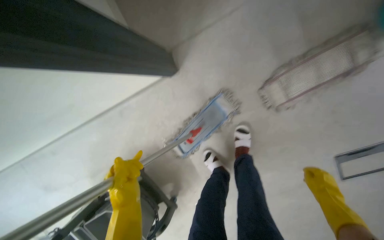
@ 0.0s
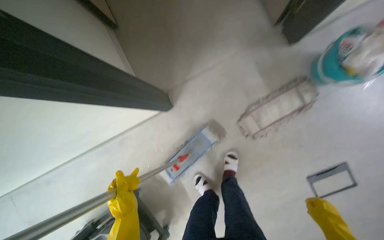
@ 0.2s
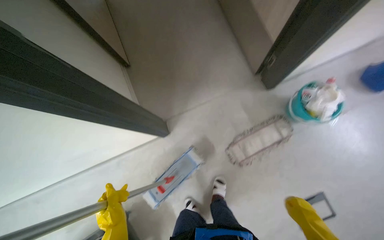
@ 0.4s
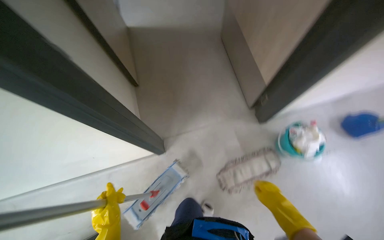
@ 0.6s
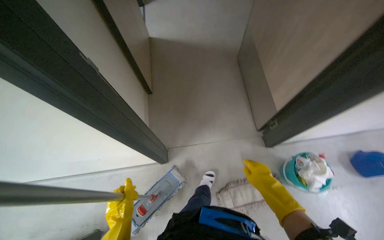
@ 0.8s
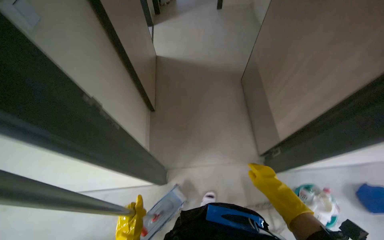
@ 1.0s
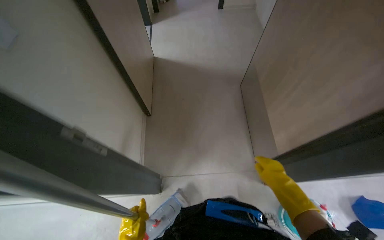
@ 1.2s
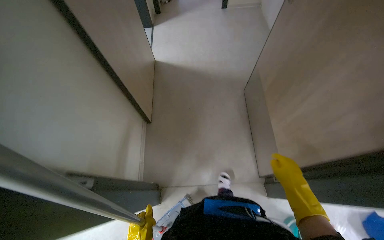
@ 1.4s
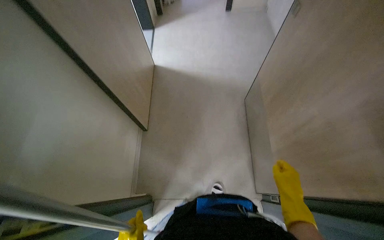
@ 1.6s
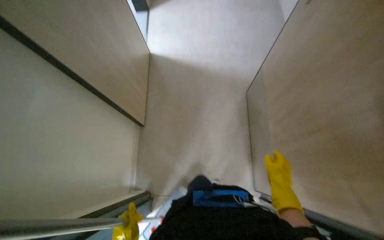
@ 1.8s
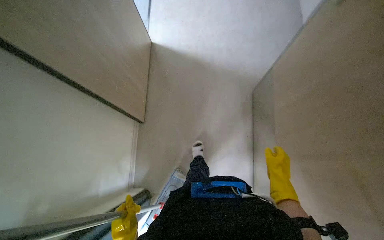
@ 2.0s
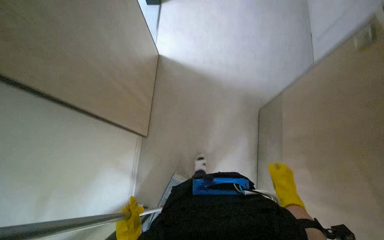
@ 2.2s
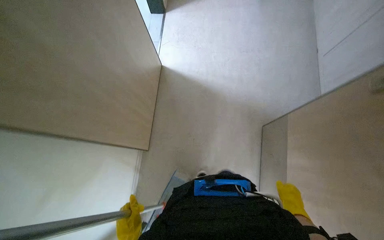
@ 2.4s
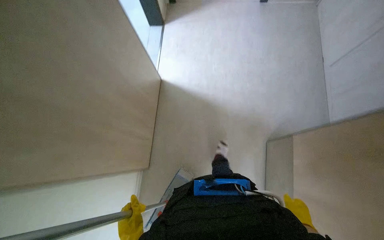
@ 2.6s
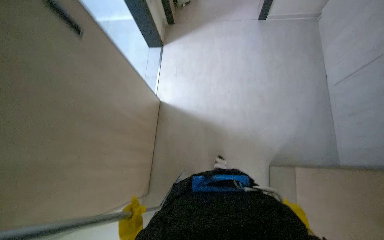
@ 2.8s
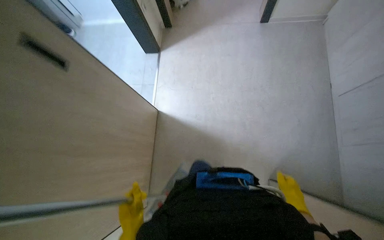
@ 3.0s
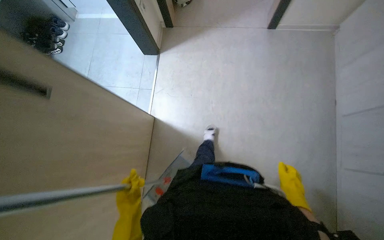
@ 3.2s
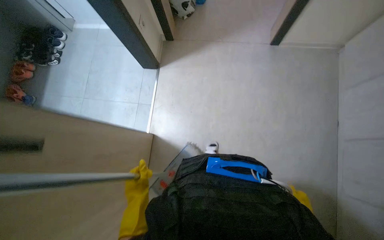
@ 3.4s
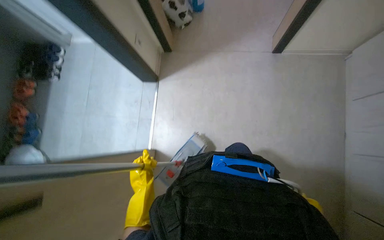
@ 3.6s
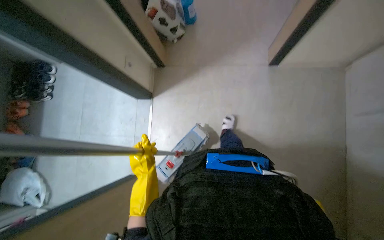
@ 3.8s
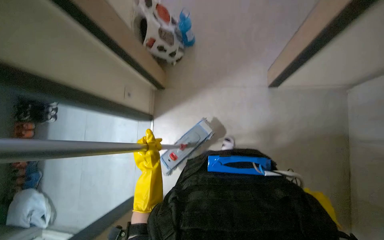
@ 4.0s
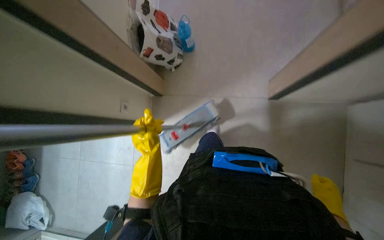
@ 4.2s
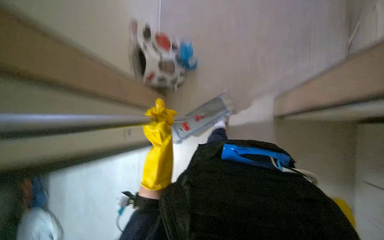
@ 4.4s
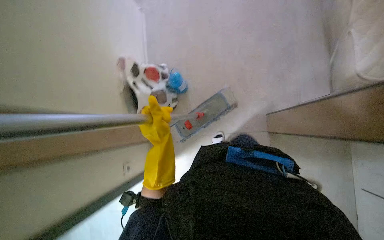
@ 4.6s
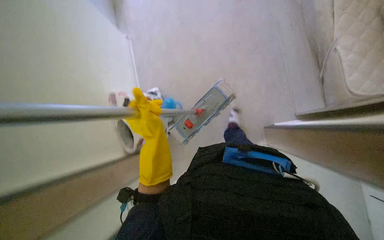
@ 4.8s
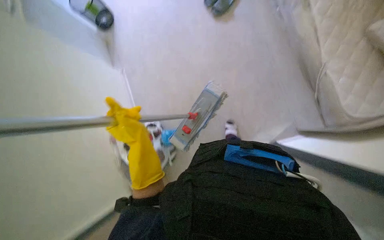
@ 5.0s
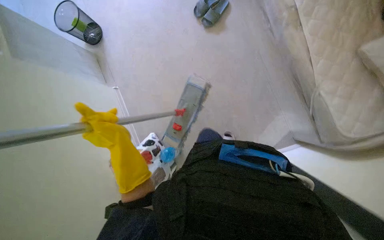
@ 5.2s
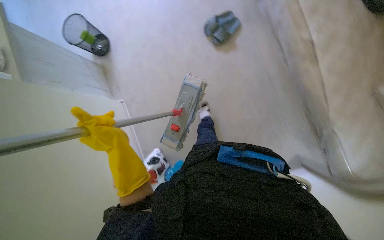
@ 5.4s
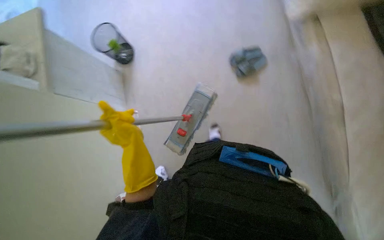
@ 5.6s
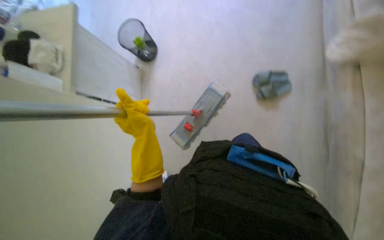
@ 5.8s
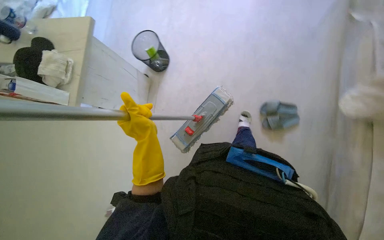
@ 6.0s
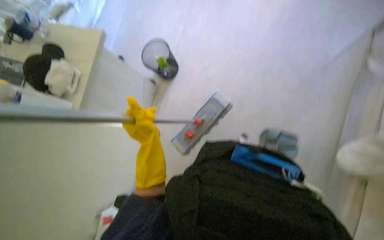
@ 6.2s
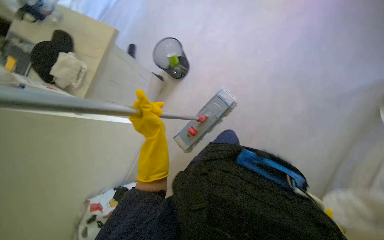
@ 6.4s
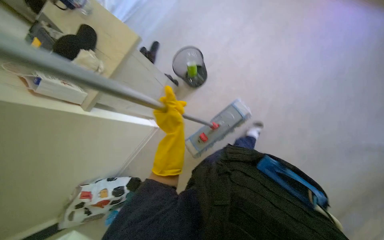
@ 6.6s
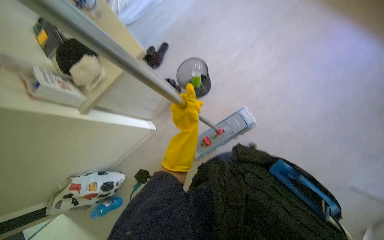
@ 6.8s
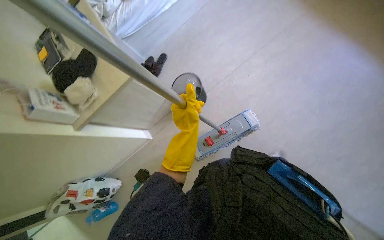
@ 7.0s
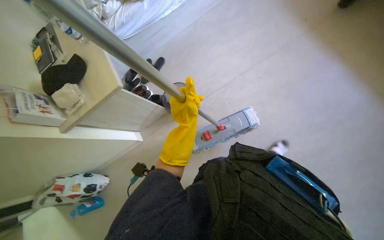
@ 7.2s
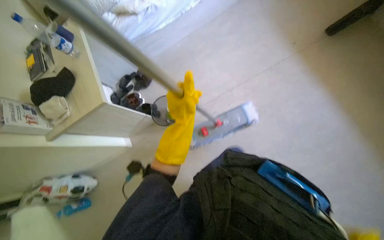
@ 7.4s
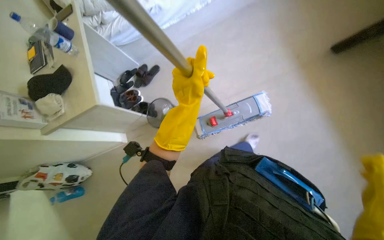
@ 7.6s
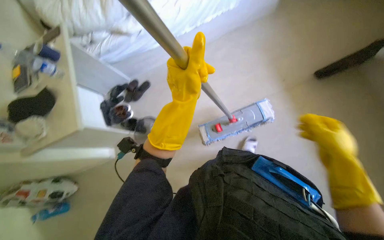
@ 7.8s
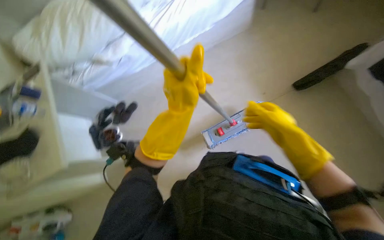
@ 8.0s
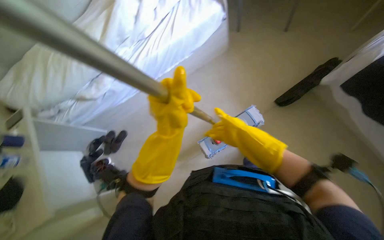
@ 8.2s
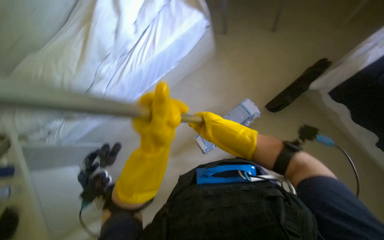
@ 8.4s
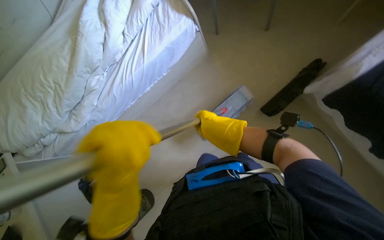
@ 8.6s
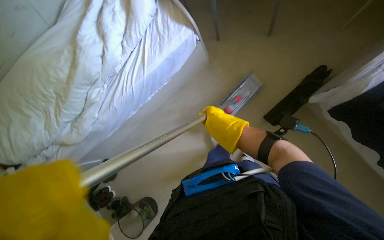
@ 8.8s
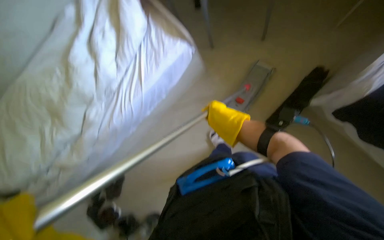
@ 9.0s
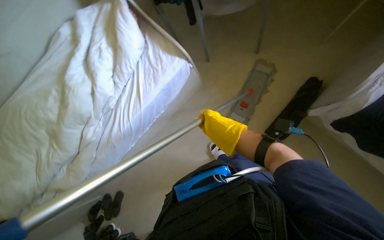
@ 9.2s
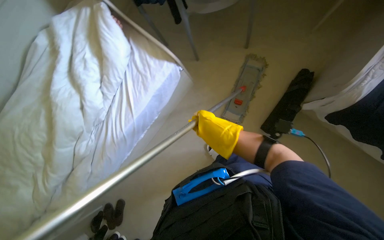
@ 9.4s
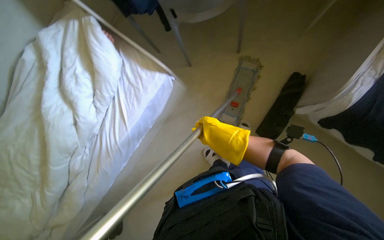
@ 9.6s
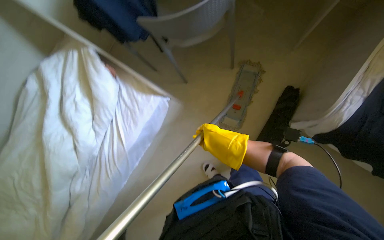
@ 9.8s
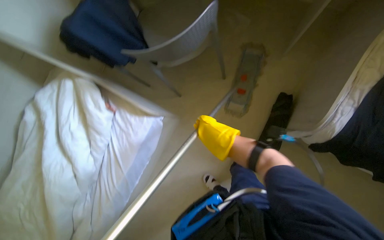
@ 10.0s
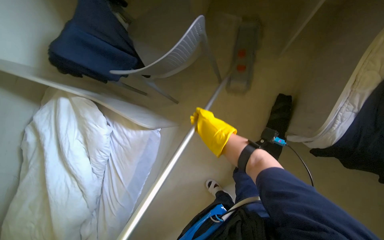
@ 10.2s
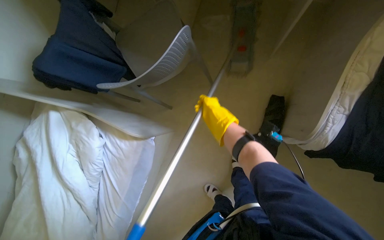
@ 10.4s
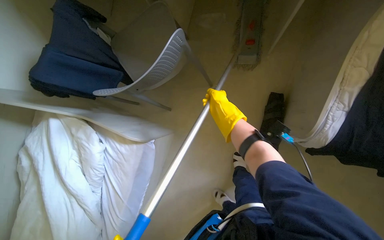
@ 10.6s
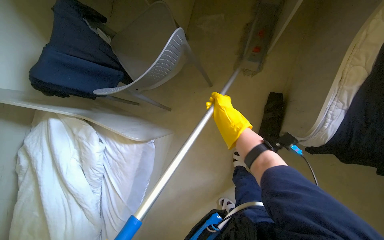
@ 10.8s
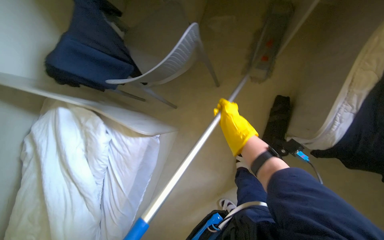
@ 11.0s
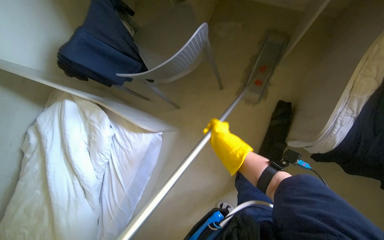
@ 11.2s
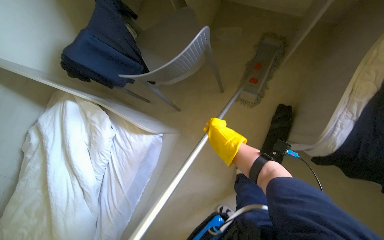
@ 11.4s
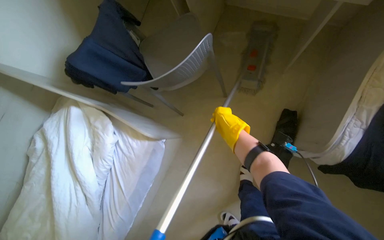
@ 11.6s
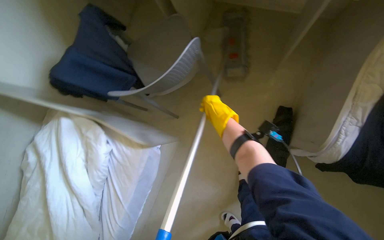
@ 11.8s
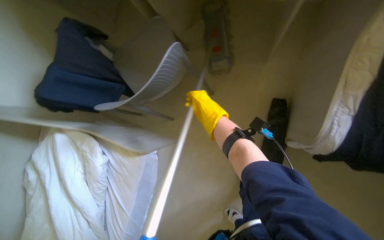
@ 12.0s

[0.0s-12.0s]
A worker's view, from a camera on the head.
Job: mopping floor.
The whole recording: Mopping apartment floor. The worker mops the apartment floor with a flat mop, changing the mop head as needed.
0.0s to 1.6s: The wearer moves about 50 cm. The wearer looks some 45 degrees further upward. The scene turns some 25 degrees clockwise in the picture.
1.6s to 3.0s: The camera is carried some 40 cm.
3.0s to 4.4s: The wearer moves approximately 1 m.
4.4s to 6.0s: The view tips upward by roughly 15 degrees.
6.0s to 7.6s: The view tips upward by about 15 degrees. The left hand is displaced up the picture and to the right by roughly 30 cm.
9.0s to 10.4s: The head travels some 50 cm. The scene rotates counterclockwise by approximately 25 degrees.

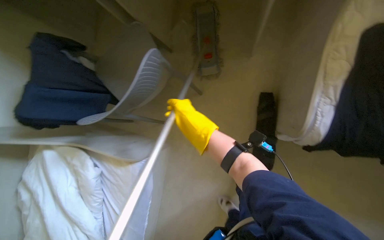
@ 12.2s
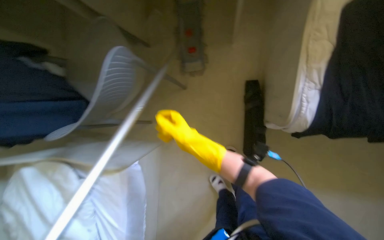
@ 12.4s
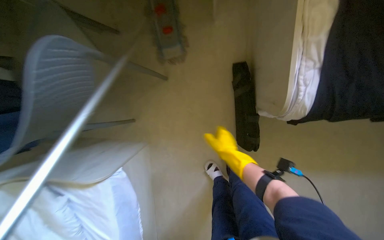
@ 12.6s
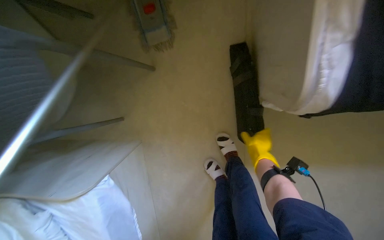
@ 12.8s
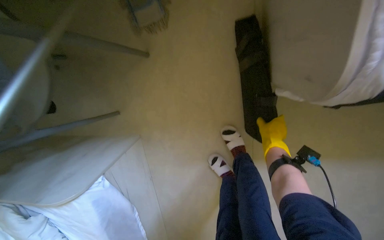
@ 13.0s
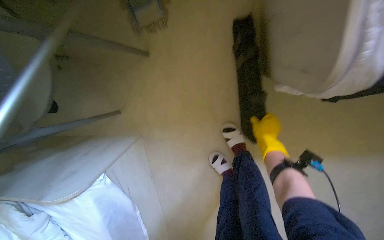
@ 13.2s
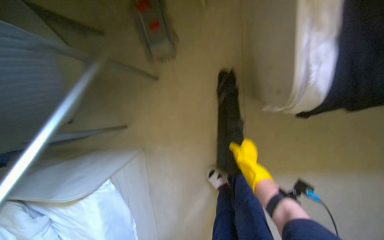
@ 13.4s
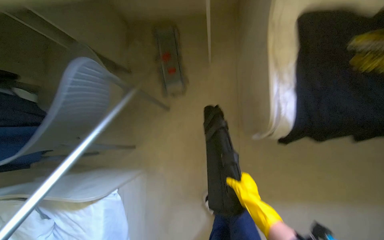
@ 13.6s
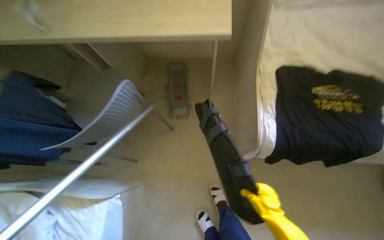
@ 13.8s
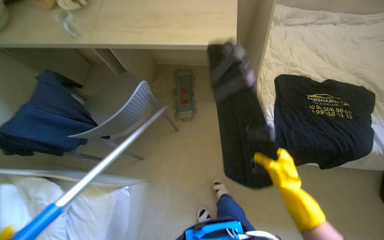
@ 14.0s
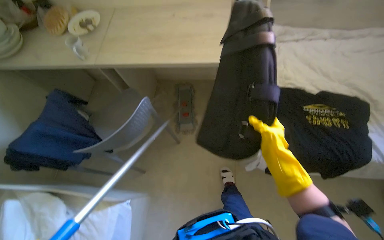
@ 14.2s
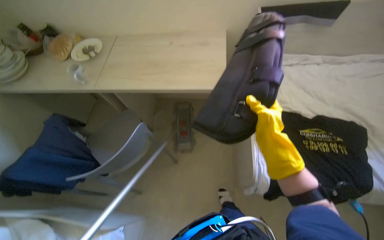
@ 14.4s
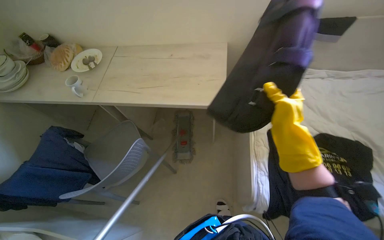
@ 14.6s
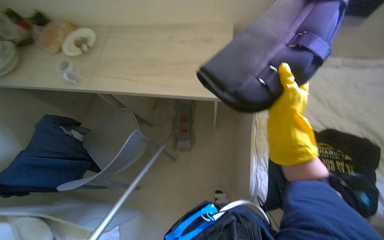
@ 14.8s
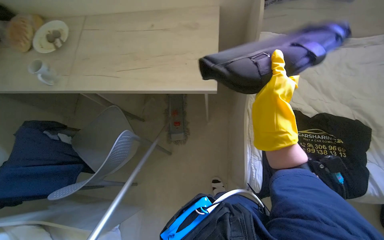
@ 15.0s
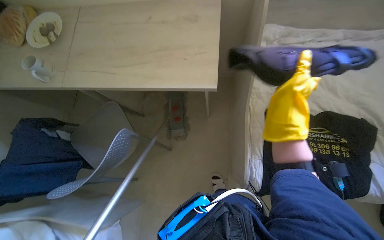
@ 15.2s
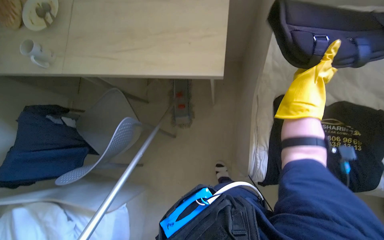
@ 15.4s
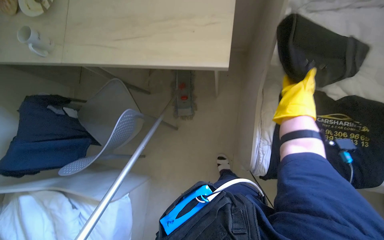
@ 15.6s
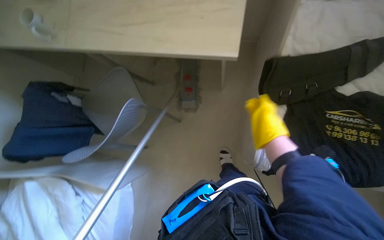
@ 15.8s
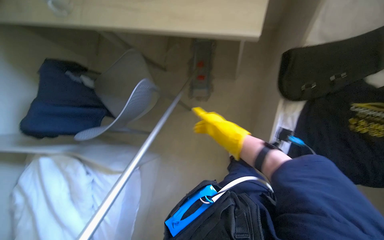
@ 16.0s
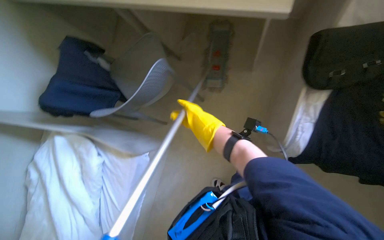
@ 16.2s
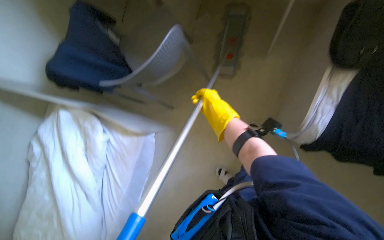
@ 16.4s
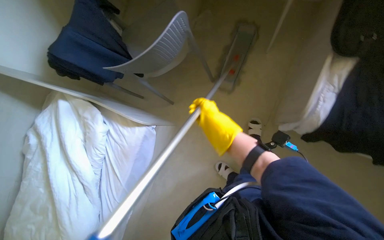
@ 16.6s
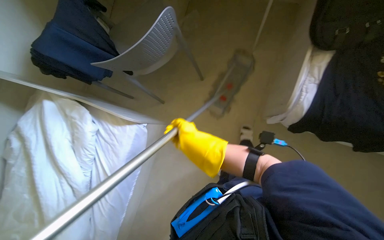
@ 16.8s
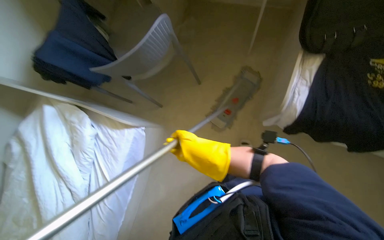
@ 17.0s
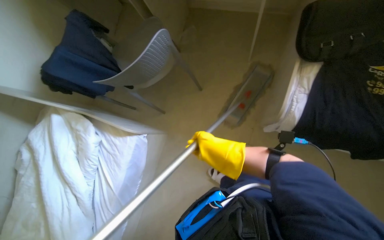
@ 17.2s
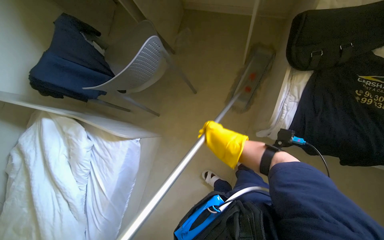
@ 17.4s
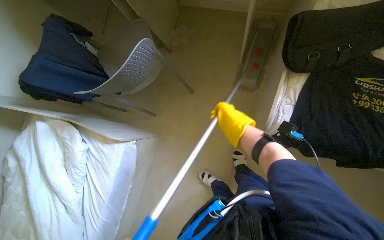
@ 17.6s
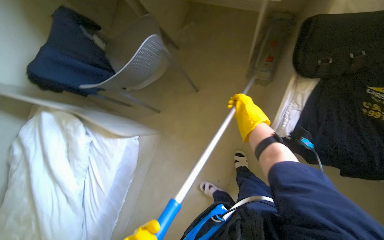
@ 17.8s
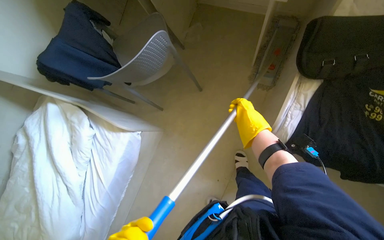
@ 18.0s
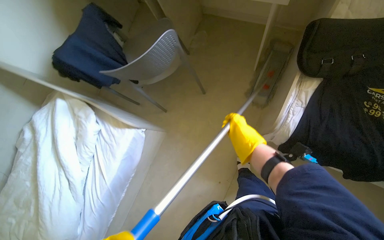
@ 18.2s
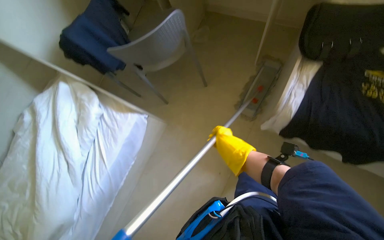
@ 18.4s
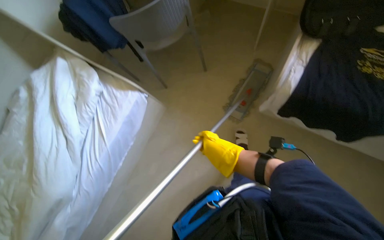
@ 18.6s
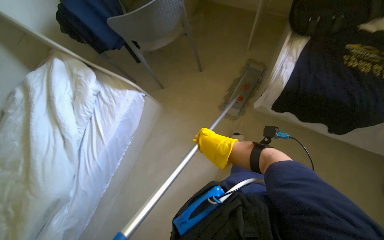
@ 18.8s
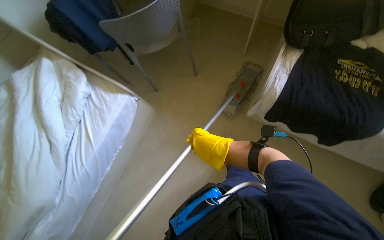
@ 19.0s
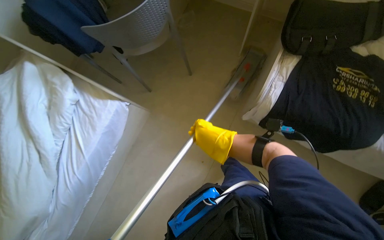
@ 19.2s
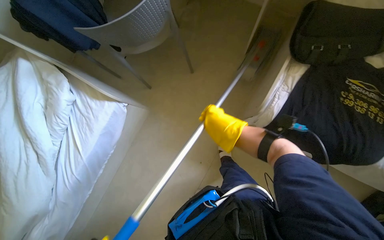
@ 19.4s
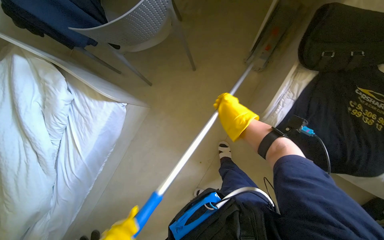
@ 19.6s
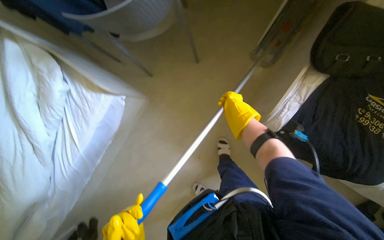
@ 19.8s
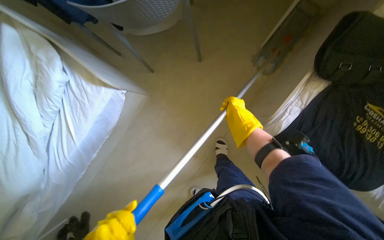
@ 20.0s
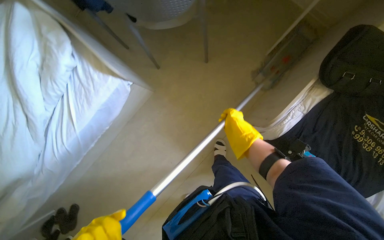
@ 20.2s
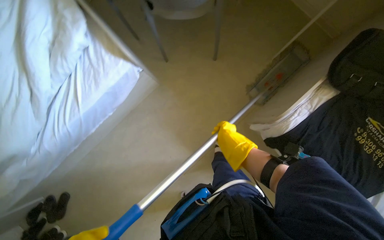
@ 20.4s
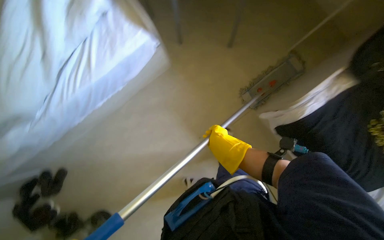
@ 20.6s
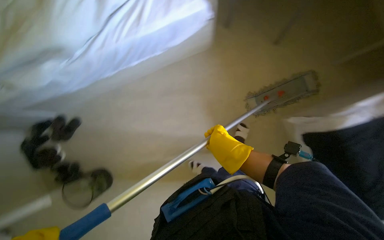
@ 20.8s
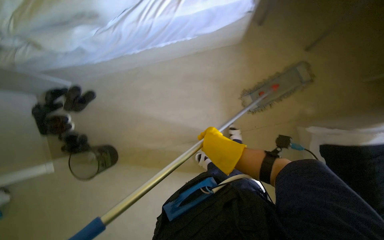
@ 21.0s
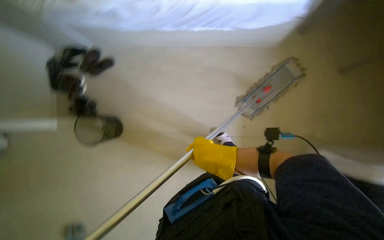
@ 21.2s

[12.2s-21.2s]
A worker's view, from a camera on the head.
Job: mopping floor.
The whole recording: Mopping apartment floor. The worker mops the apartment floor with a flat mop, changing the mop head as needed.
12.2s to 13.8s: The camera pitches upward, by some 20 degrees.
13.8s to 15.2s: The right hand heads up the picture, covering approximately 50 cm.
15.2s to 16.6s: The head rotates about 20 degrees to the left. The view tips downward by approximately 30 degrees. The right hand goes approximately 40 cm to the left, down the picture and farther from the camera.
16.6s to 18.2s: The right hand goes approximately 20 cm to the right.
18.2s to 19.8s: The view tips downward by some 15 degrees.
19.8s to 21.2s: The camera travels about 60 cm. The scene turns approximately 40 degrees clockwise in the picture.
